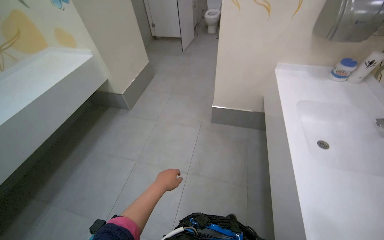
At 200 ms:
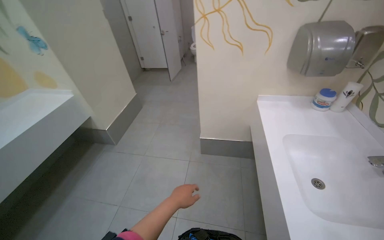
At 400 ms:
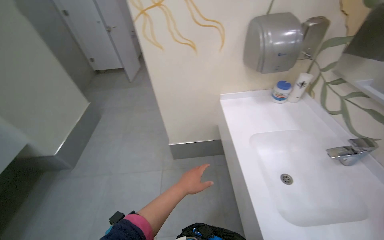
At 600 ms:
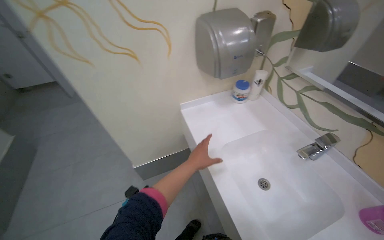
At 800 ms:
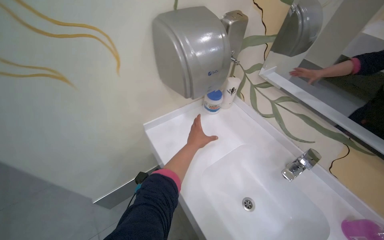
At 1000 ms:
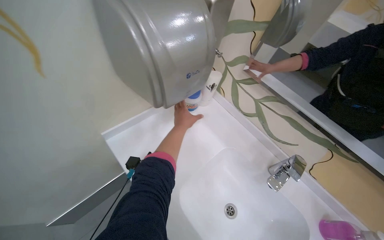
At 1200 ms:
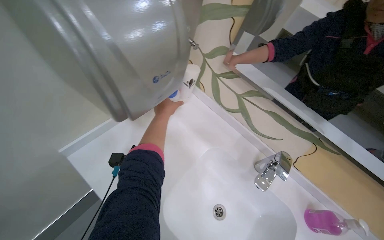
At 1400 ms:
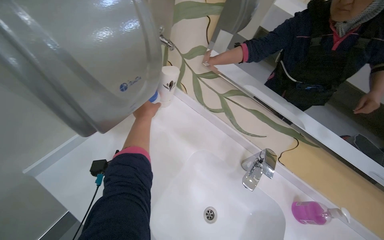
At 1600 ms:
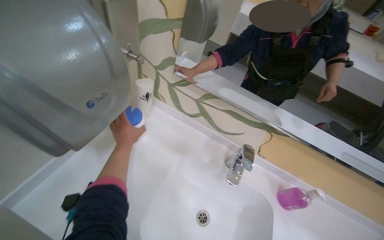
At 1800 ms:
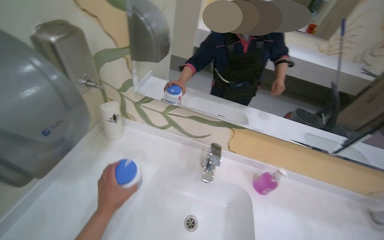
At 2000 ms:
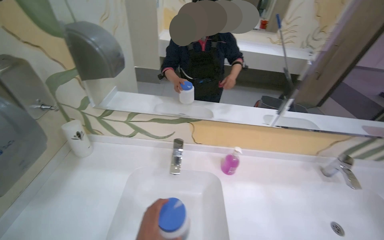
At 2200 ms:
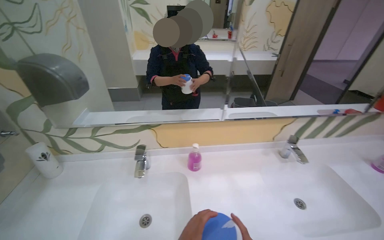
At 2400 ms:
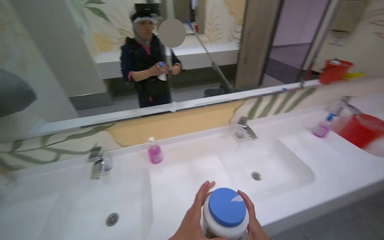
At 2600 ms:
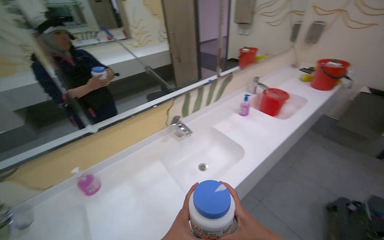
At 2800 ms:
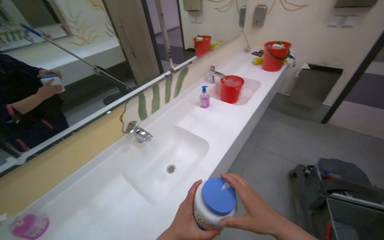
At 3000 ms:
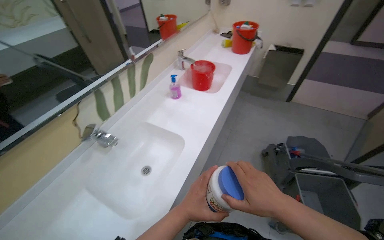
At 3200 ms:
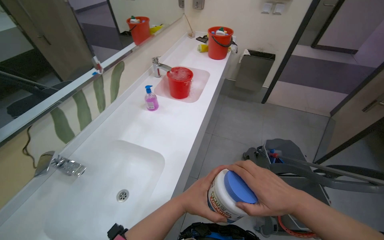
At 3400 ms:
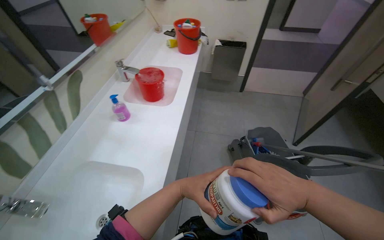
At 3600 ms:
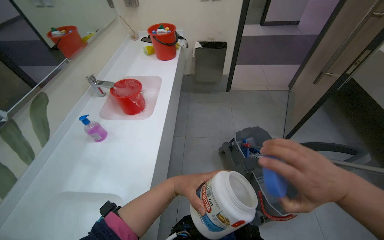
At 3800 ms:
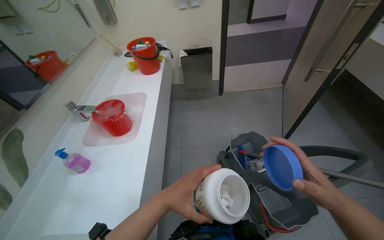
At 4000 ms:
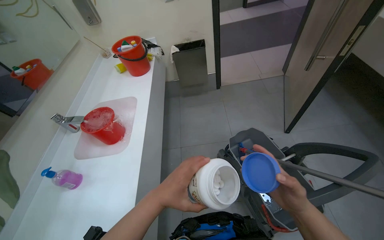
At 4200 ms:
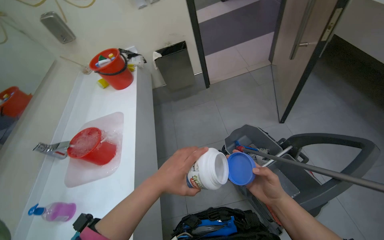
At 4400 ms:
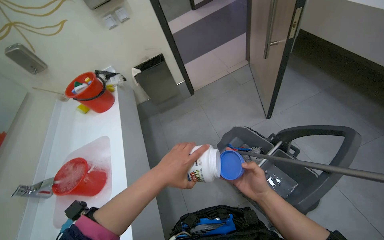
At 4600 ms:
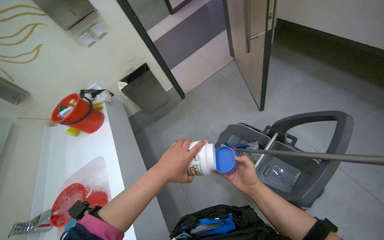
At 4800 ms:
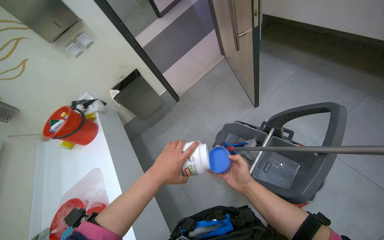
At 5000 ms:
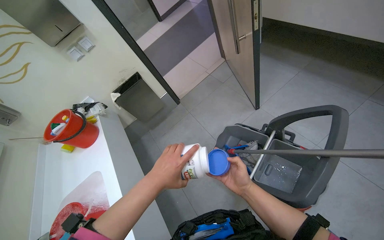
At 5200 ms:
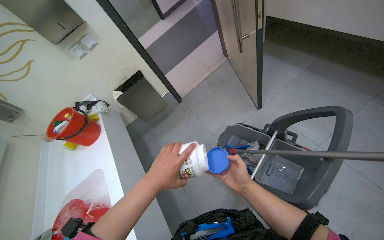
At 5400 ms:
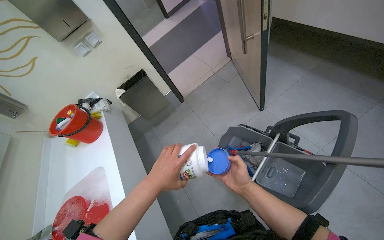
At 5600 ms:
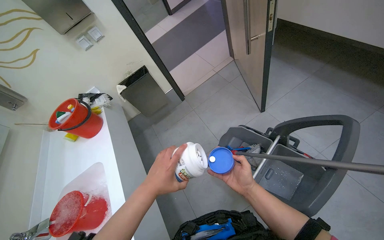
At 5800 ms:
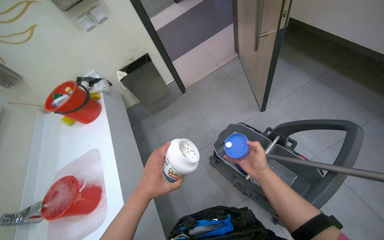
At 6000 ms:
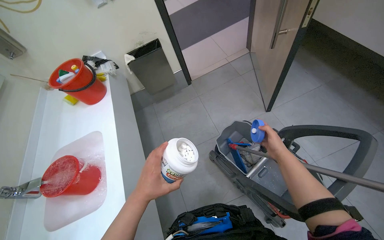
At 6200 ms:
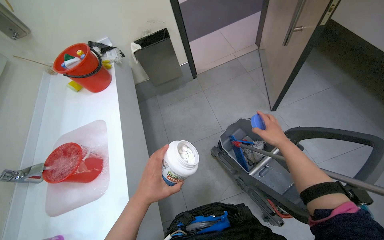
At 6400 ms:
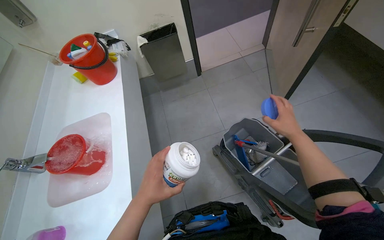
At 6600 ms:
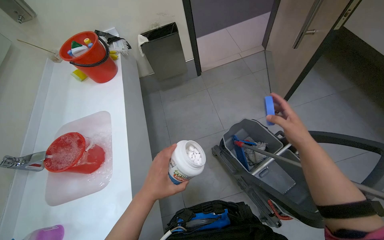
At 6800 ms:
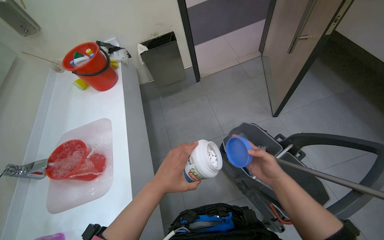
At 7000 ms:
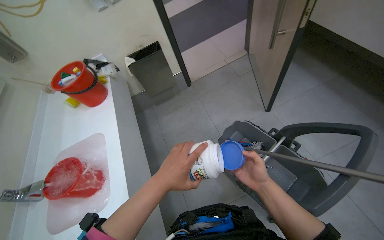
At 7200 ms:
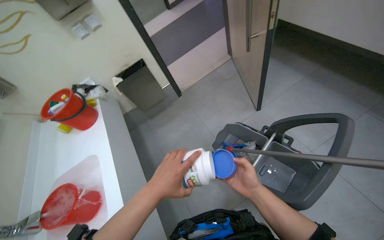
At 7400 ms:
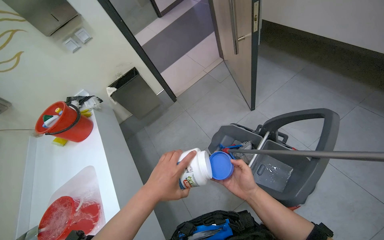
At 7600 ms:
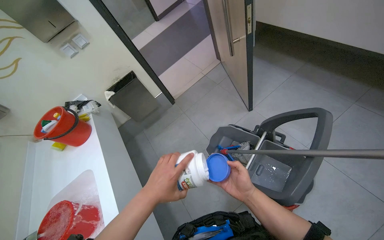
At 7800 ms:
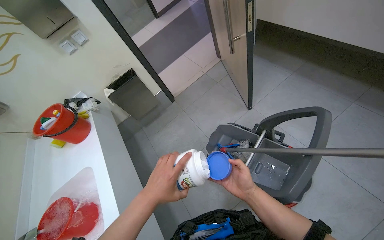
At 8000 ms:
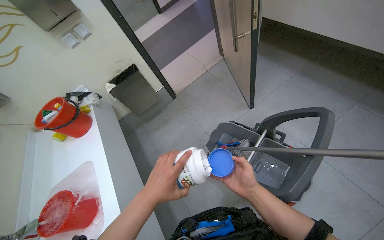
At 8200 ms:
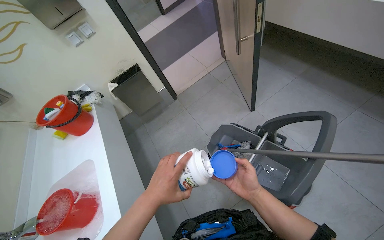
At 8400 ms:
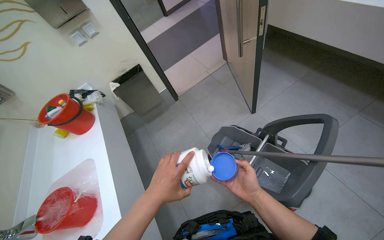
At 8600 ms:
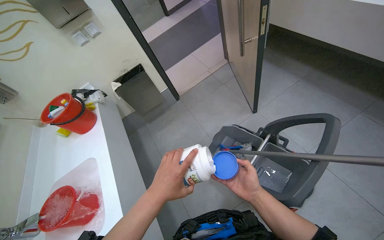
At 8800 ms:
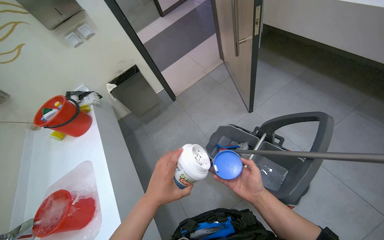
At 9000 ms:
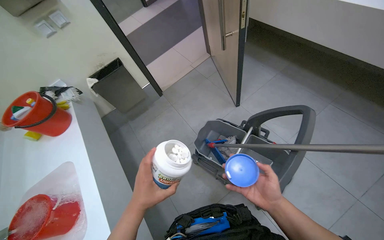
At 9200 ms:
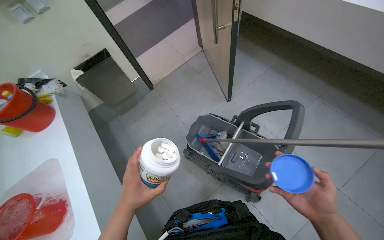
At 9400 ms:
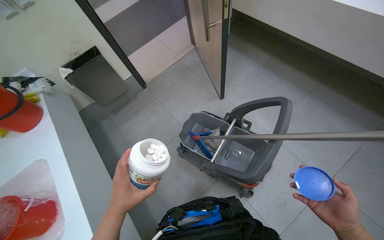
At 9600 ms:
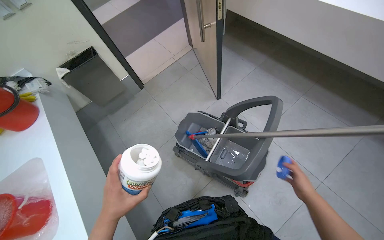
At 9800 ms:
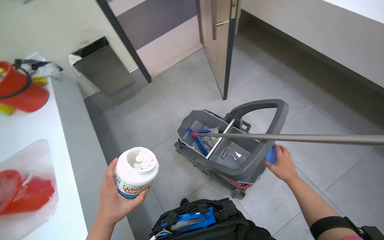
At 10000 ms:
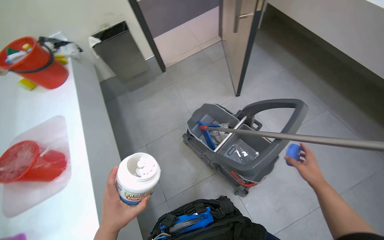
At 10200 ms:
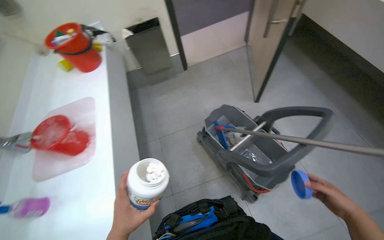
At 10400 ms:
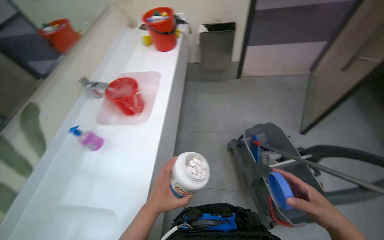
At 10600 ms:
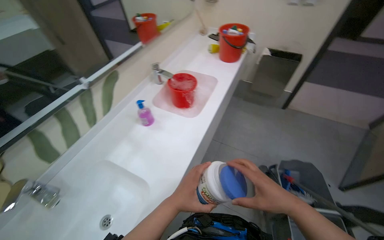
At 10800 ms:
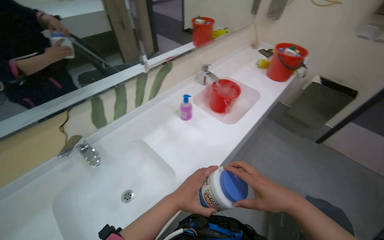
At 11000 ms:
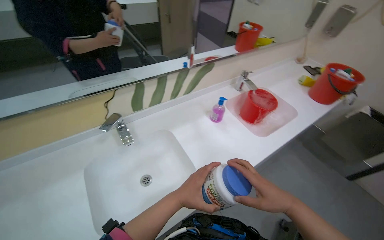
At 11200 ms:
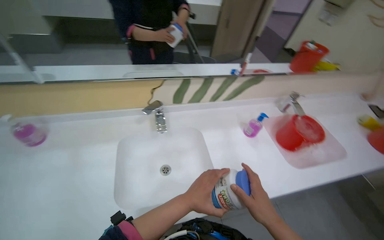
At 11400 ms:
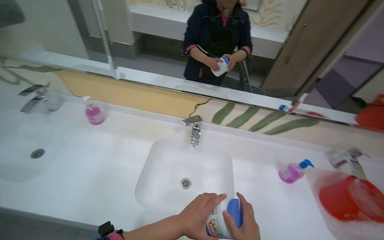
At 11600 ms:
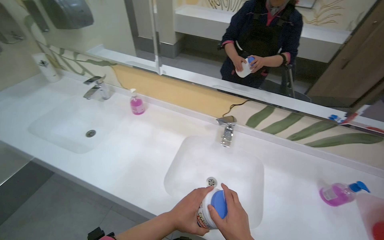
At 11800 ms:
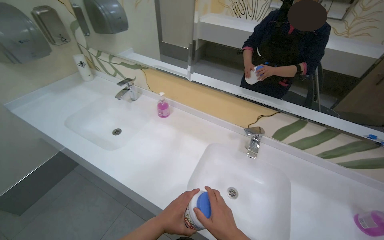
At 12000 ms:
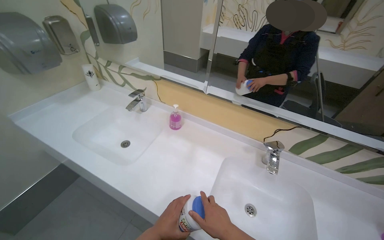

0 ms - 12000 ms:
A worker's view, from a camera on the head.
Job: preparing cleaning supplies.
The whole recording: Preparing cleaning solution and tools. The worker fills a bucket with water, adds various cleaning solutions and tablets to a mop bucket, and places cleaning cloths and a mop head into it.
0 ms - 1600 ms: The wearer moves about 1 m. The head turns to the right by about 80 degrees.
1600 ms - 3000 ms: The camera travels approximately 1 m. The head turns to the right by roughly 90 degrees.
3000 ms - 4400 ms: The head travels about 60 cm. The wearer's head swings approximately 50 degrees to the right.
4400 ms - 6000 ms: The right hand shifts roughly 20 cm up the picture and farther from the camera.
6000 ms - 7600 ms: The right hand travels down the picture and to the left by some 15 cm.
7600 ms - 9000 ms: The right hand is displaced to the right by some 10 cm.
9000 ms - 10400 ms: The wearer looks approximately 40 degrees further to the left.
10400 ms - 12000 ms: The head travels roughly 50 cm. The wearer looks some 110 degrees further to the left. The view tips upward by about 20 degrees.

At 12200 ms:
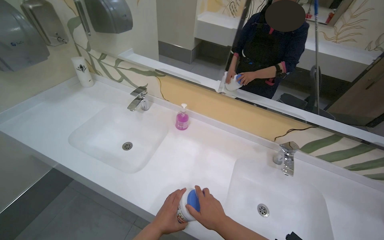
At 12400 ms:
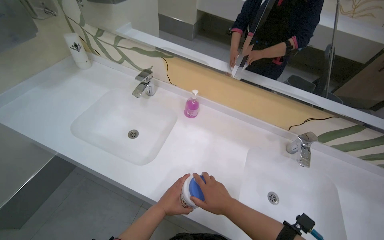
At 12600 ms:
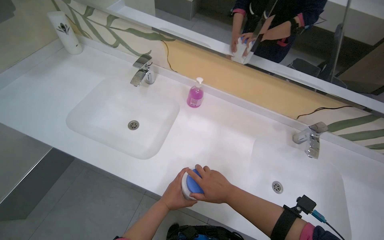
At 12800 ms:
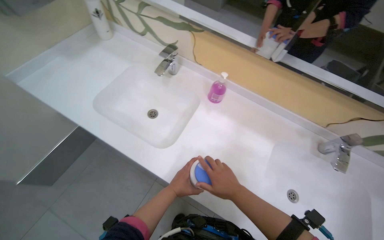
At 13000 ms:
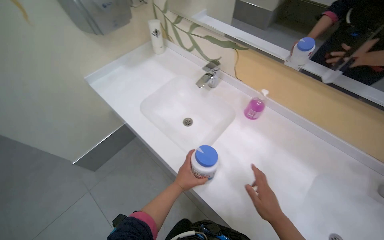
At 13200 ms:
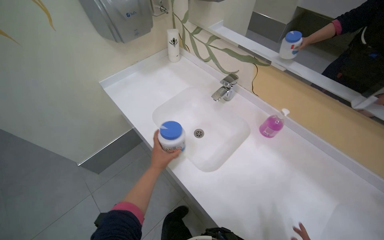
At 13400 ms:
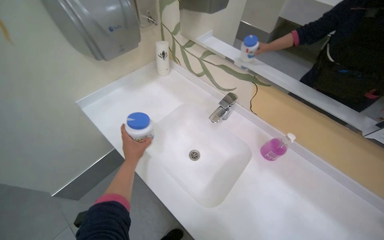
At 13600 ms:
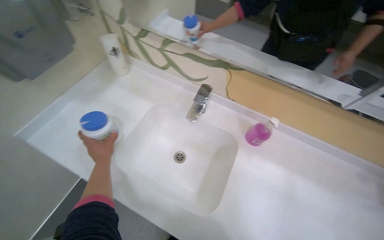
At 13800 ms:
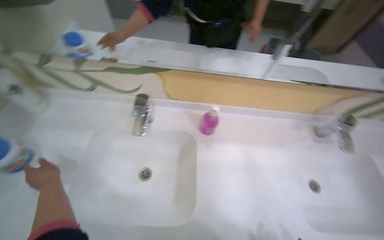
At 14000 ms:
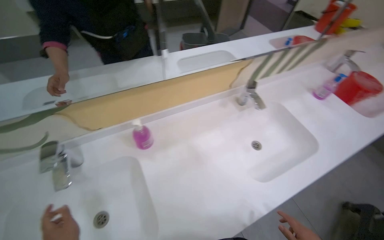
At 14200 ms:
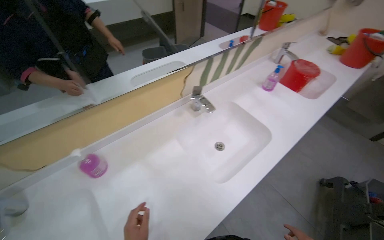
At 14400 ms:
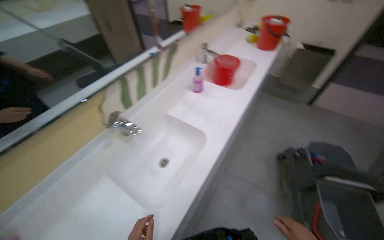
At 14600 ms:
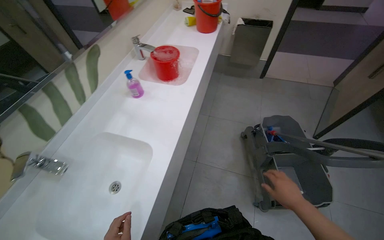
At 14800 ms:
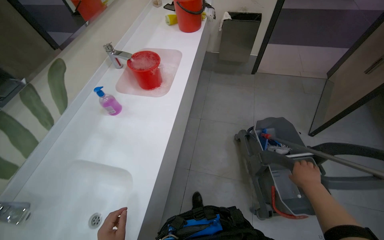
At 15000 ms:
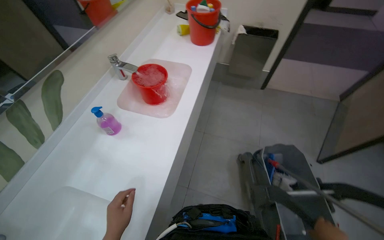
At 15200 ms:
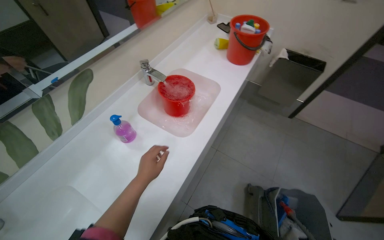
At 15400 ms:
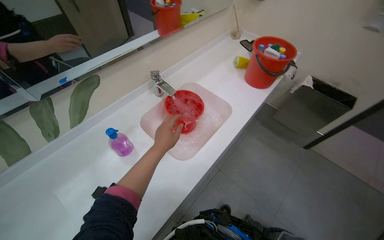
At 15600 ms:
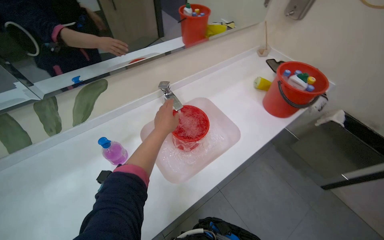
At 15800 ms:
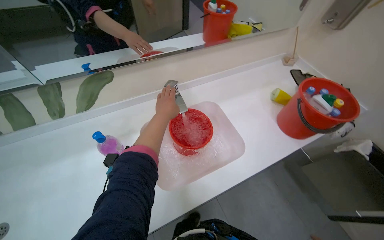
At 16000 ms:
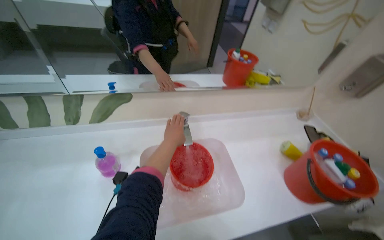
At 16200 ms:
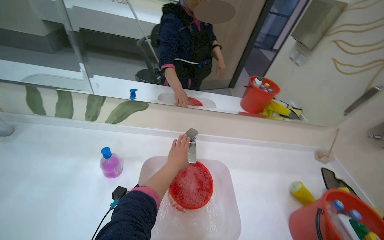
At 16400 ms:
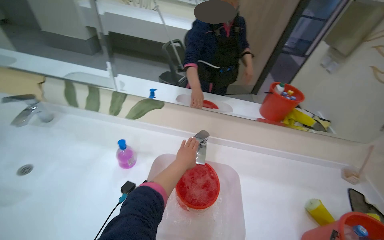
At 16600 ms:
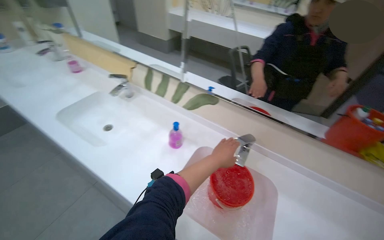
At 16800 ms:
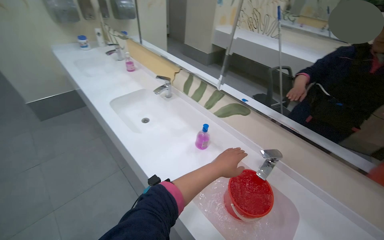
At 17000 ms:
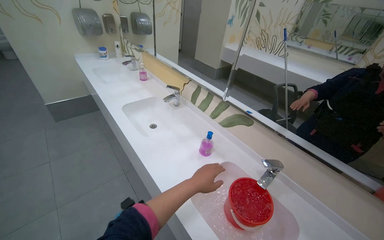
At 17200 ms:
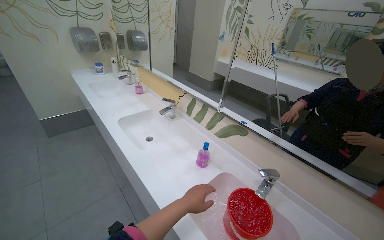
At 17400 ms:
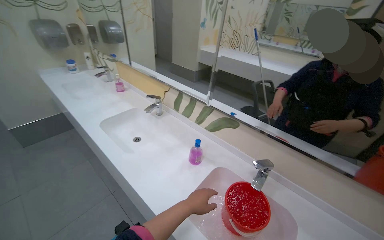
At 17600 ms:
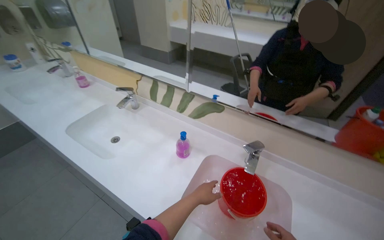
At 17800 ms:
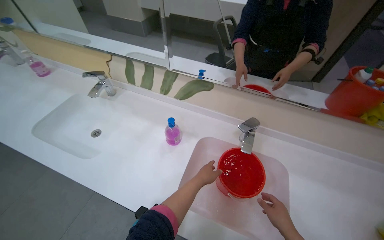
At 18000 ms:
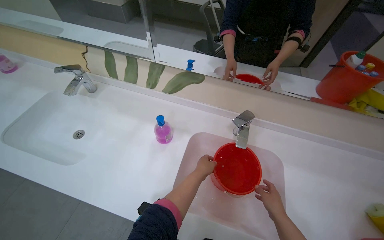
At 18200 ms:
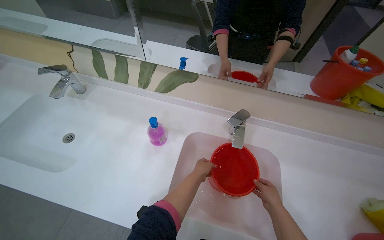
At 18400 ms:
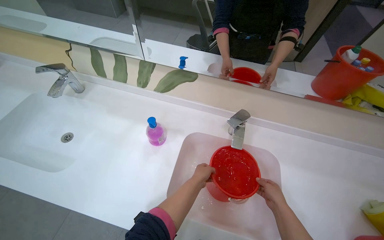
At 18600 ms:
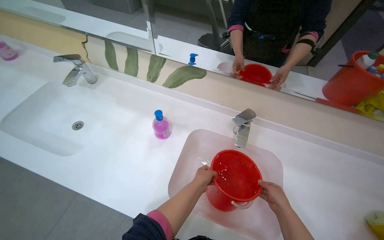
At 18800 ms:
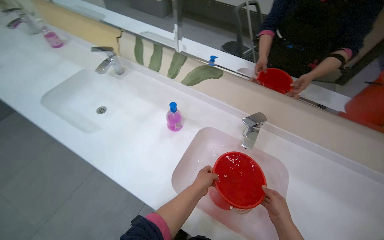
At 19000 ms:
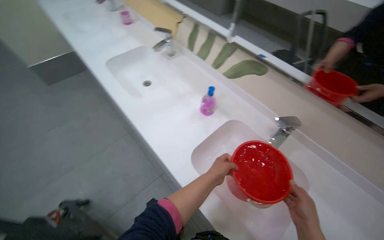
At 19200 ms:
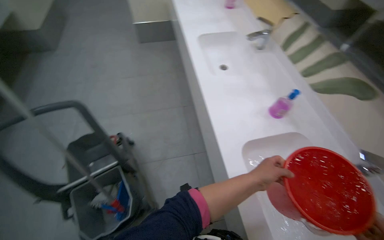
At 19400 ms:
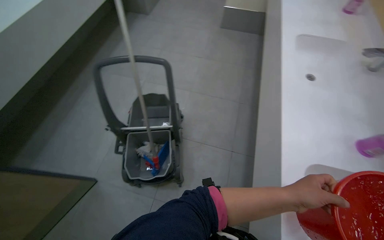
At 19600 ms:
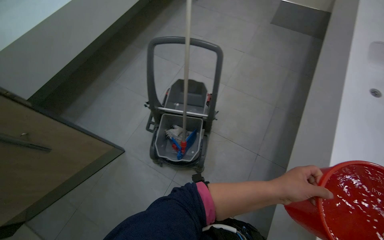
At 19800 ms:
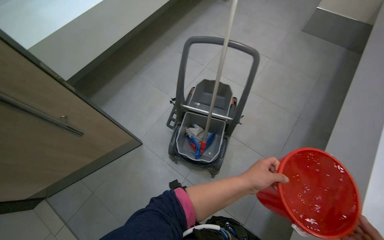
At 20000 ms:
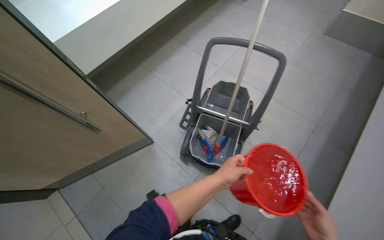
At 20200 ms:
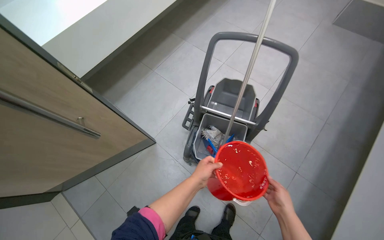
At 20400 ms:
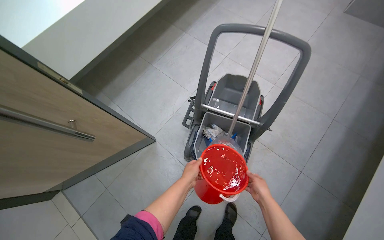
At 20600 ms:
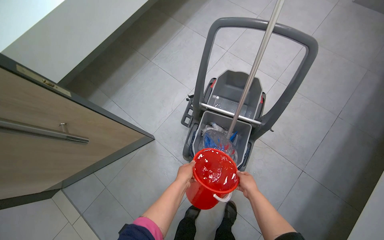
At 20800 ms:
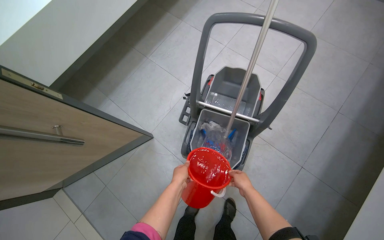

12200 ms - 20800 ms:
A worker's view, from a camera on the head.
Job: preparing cleaning supplies.
The whole recording: Preparing cleaning solution and tools. The worker fills a bucket with water, adds various cleaning solutions and tablets to a mop bucket, and places cleaning cloths and a mop head into it.
12200 ms - 13600 ms: The head travels roughly 50 cm. The view tilts approximately 15 degrees downward.
13600 ms - 15000 ms: The camera is carried roughly 1 m. The wearer's head swings roughly 100 degrees to the right.
15000 ms - 16600 ms: The wearer moves some 50 cm. The head rotates approximately 105 degrees to the left. The camera pitches upward, by about 20 degrees.
18000 ms - 19400 ms: The camera travels roughly 50 cm. The wearer looks about 85 degrees further to the left.
19400 ms - 20800 ms: The wearer looks some 25 degrees further to the left.
